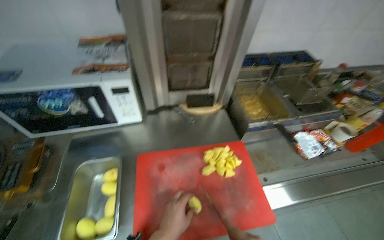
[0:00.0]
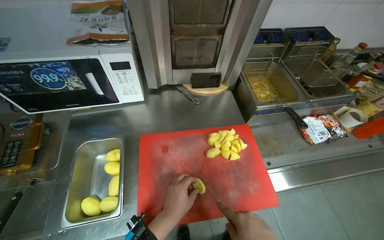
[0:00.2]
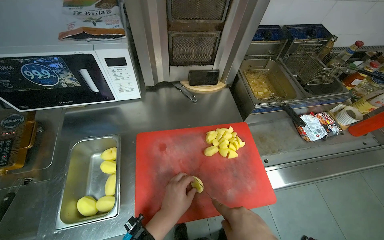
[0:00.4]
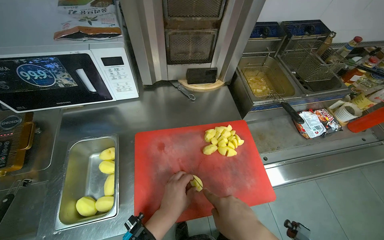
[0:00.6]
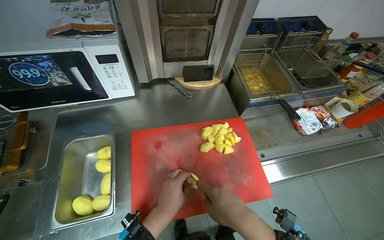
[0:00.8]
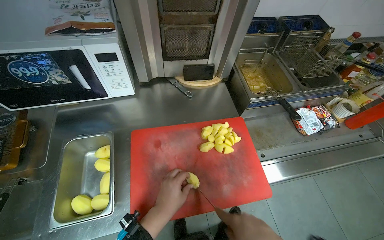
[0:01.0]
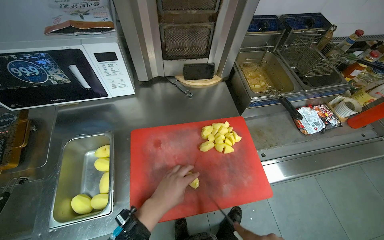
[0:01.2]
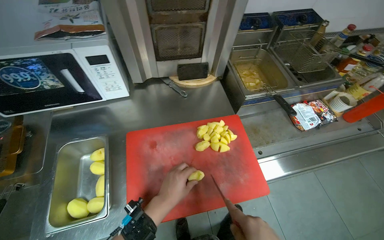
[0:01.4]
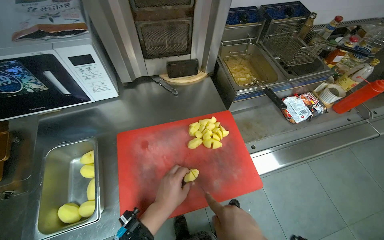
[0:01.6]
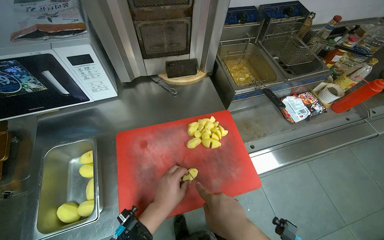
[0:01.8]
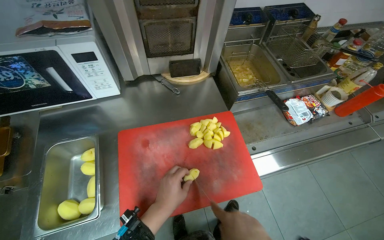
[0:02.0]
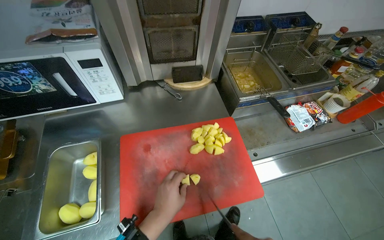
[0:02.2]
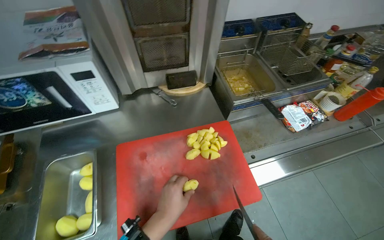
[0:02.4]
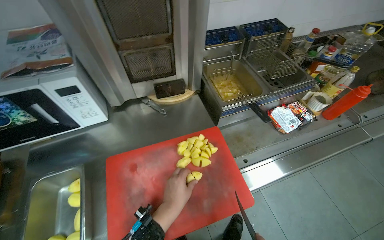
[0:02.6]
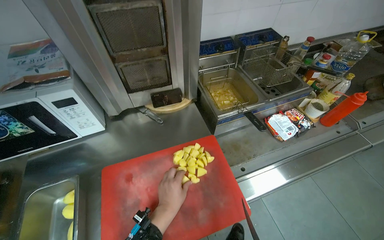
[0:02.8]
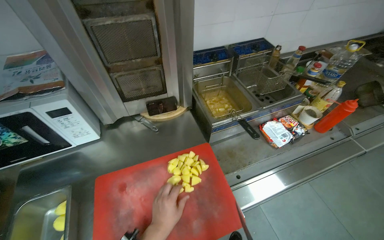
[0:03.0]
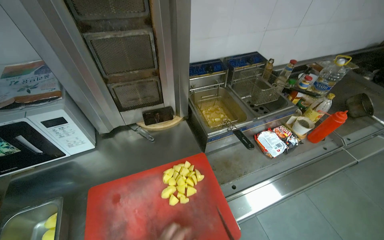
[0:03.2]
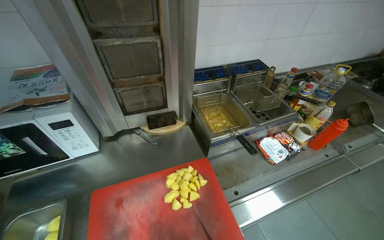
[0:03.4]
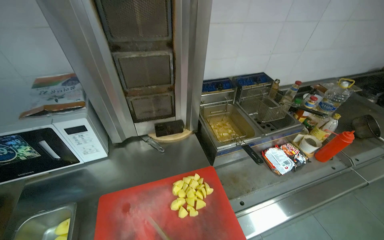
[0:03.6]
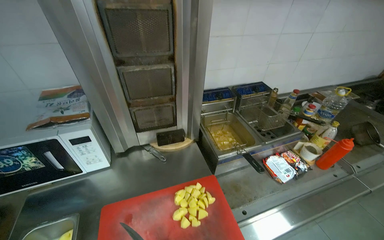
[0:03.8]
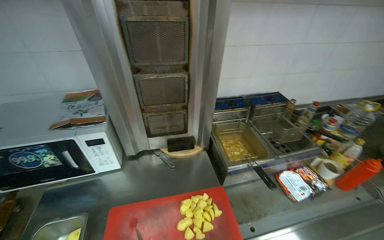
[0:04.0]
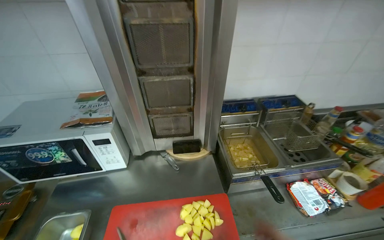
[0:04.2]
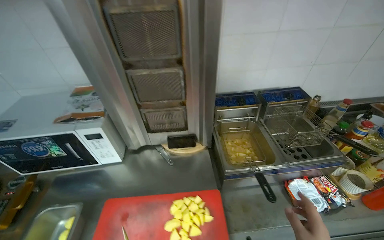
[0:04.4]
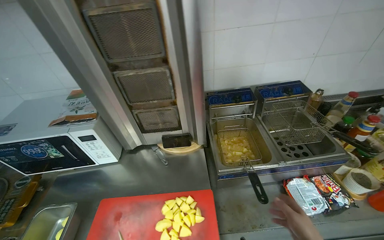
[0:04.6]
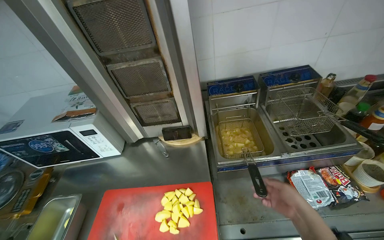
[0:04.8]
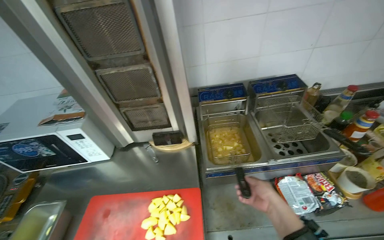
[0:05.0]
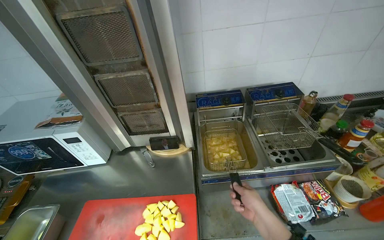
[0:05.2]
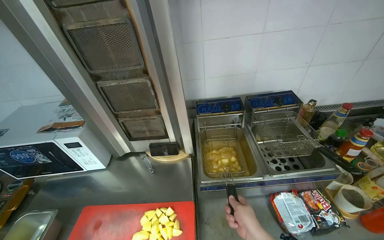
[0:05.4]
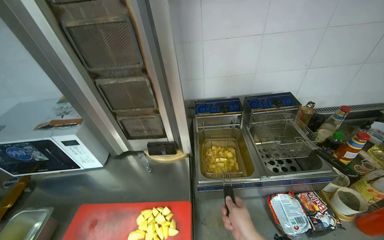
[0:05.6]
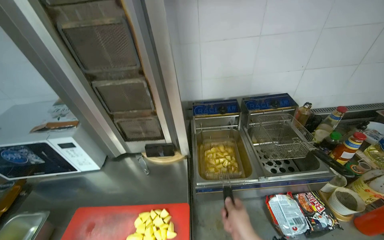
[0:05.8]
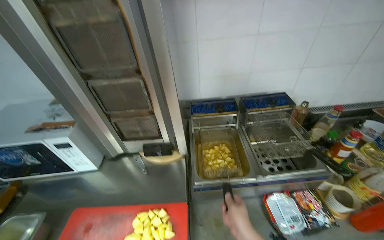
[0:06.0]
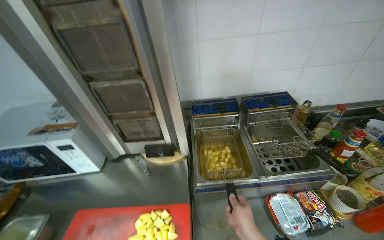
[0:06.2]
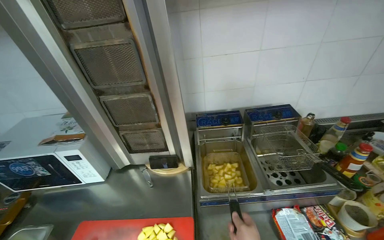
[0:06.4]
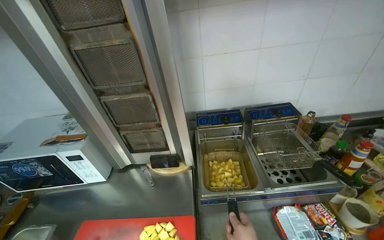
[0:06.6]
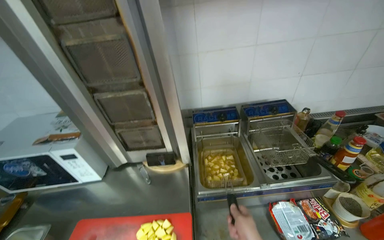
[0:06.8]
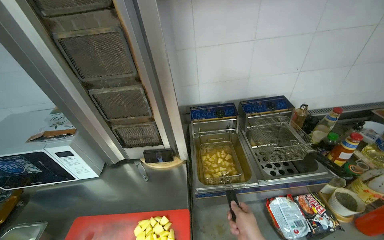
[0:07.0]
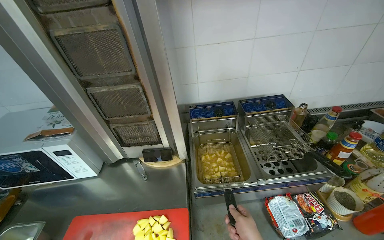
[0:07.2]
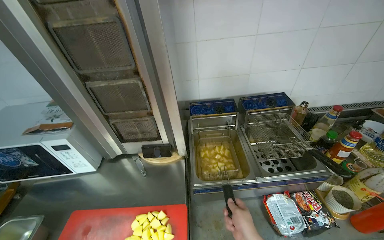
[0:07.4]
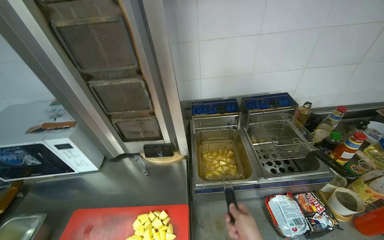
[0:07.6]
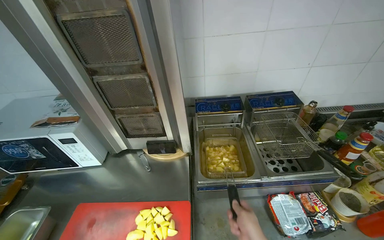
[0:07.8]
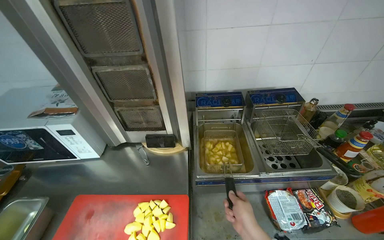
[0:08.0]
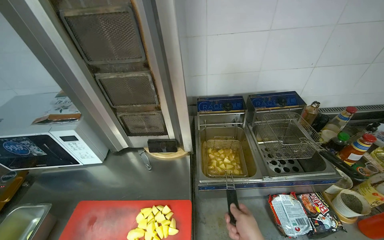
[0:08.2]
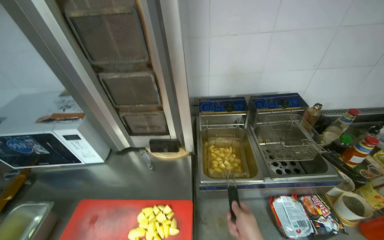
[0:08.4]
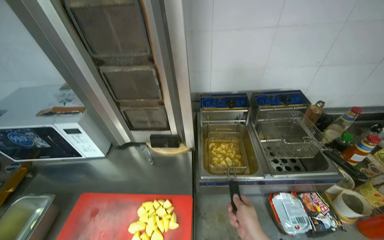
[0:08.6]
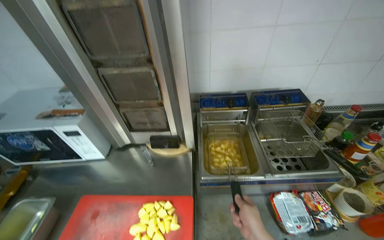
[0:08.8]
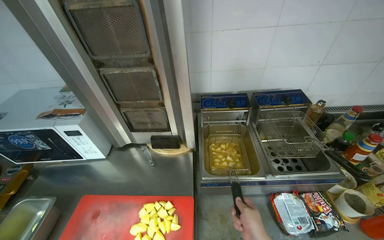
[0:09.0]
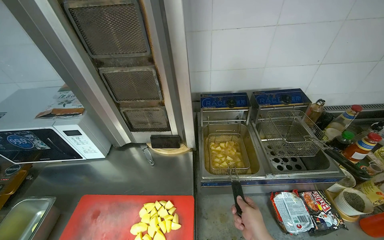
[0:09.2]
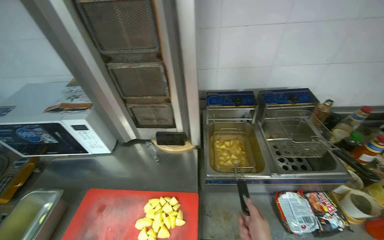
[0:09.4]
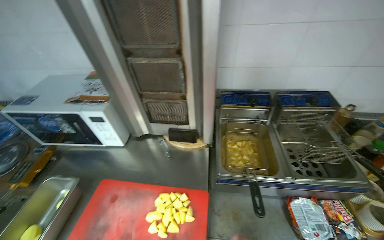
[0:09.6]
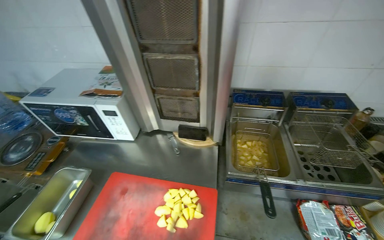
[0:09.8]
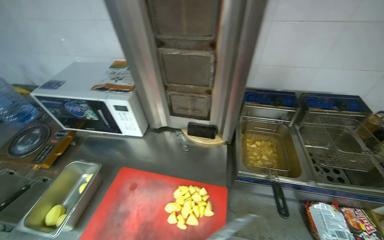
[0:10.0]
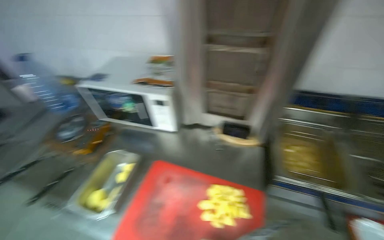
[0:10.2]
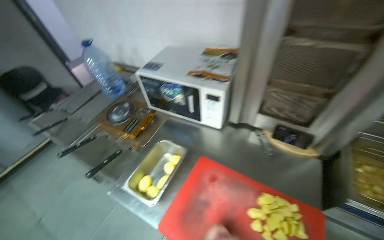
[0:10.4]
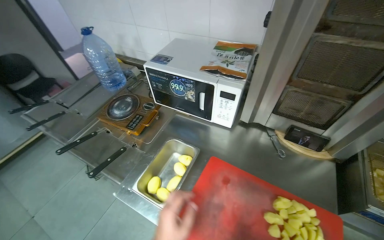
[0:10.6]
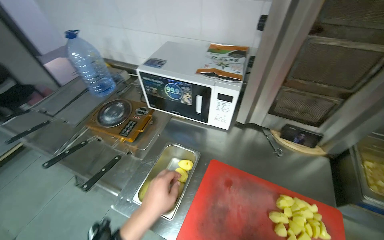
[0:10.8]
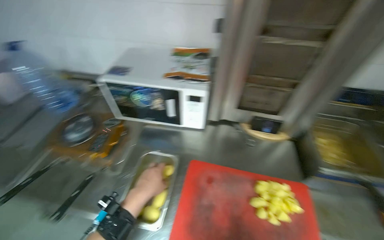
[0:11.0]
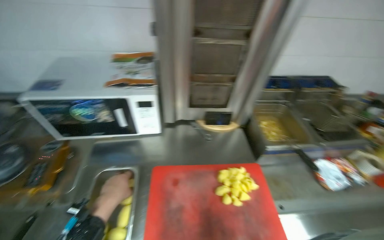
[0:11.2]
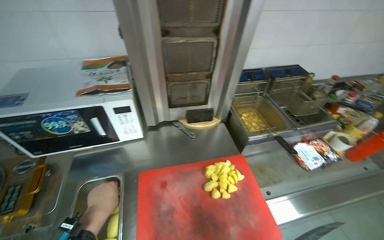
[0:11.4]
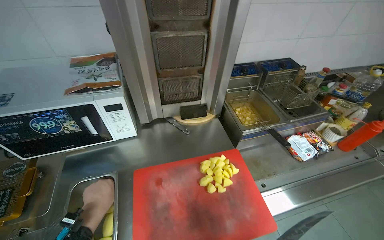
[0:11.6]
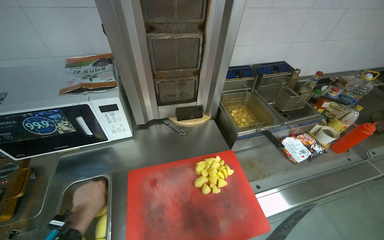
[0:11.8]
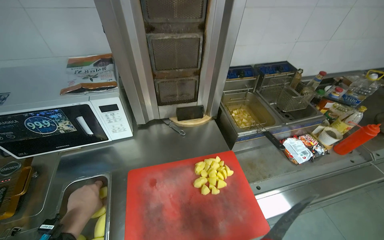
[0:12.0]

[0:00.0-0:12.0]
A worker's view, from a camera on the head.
Job: preparing food.
The whole recording: Cutting potatoes on board. The worker chops potatoes into pieces on a red cutting board.
0:09.0 to 0:10.4: The wearer looks some 30 degrees further to the left.
0:10.4 to 0:12.0: The head rotates roughly 45 degrees to the right.

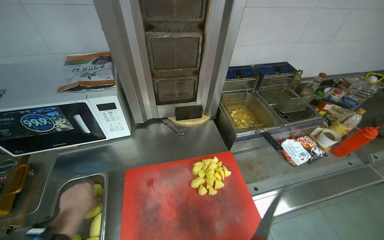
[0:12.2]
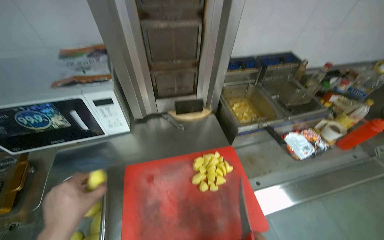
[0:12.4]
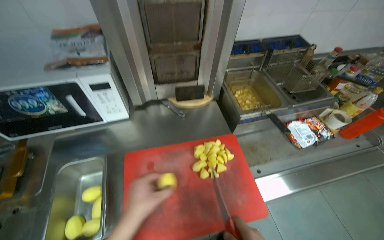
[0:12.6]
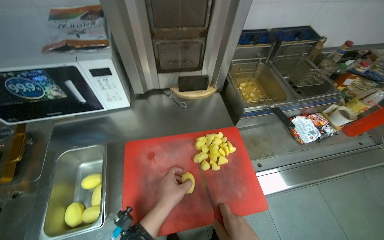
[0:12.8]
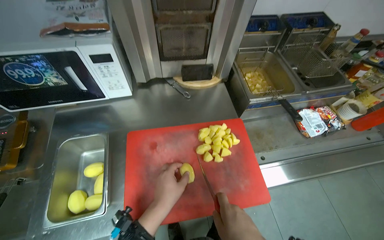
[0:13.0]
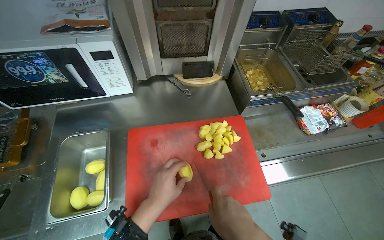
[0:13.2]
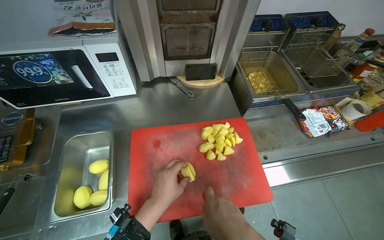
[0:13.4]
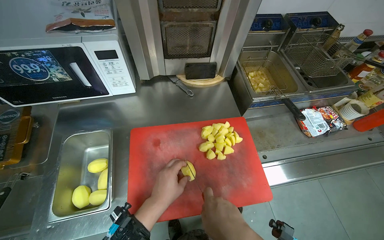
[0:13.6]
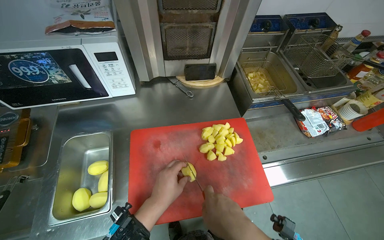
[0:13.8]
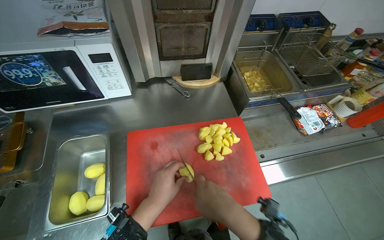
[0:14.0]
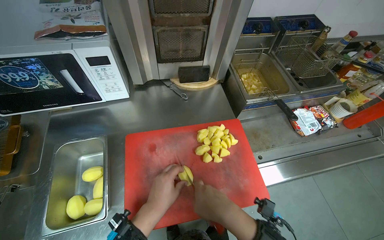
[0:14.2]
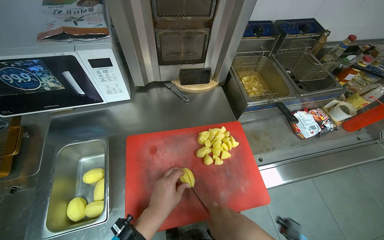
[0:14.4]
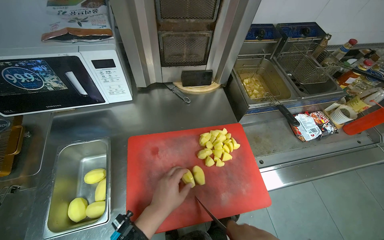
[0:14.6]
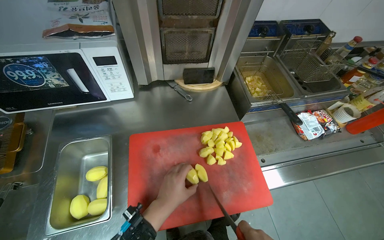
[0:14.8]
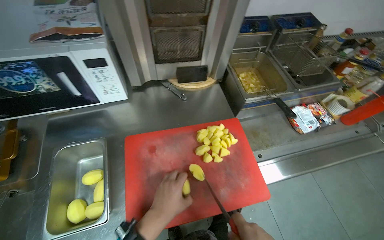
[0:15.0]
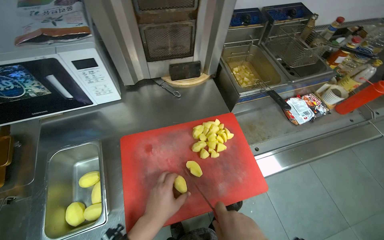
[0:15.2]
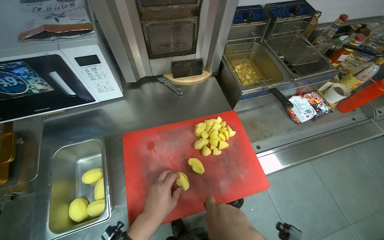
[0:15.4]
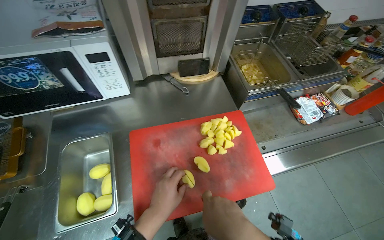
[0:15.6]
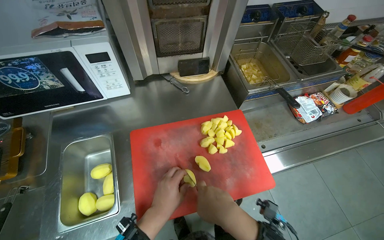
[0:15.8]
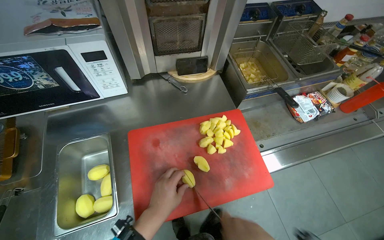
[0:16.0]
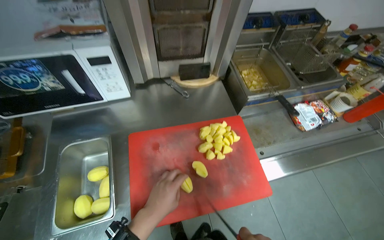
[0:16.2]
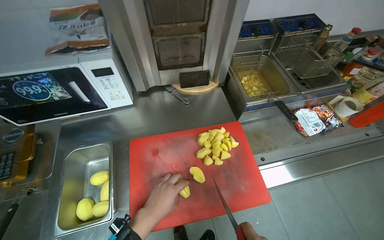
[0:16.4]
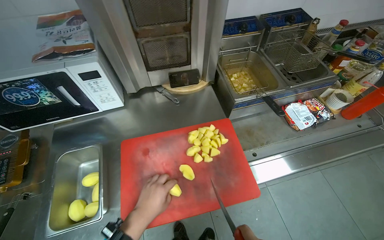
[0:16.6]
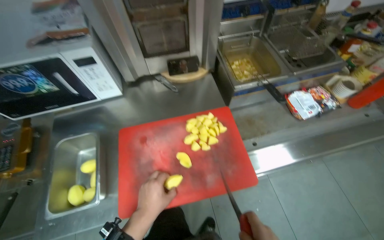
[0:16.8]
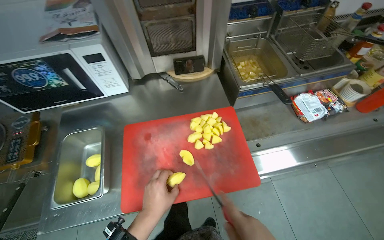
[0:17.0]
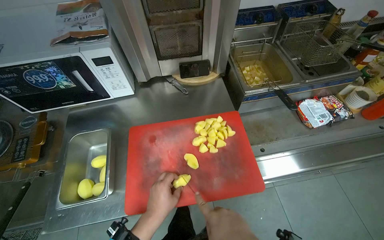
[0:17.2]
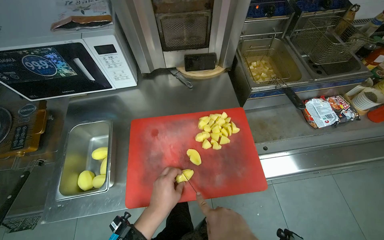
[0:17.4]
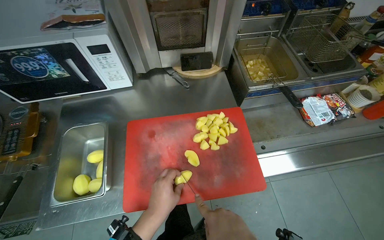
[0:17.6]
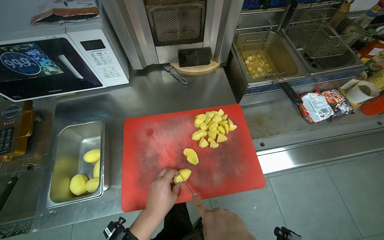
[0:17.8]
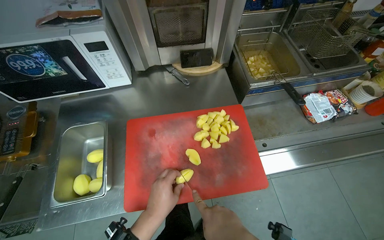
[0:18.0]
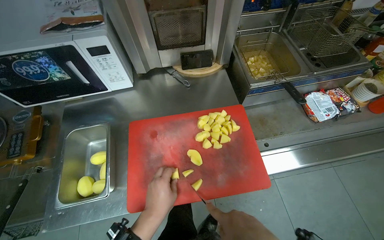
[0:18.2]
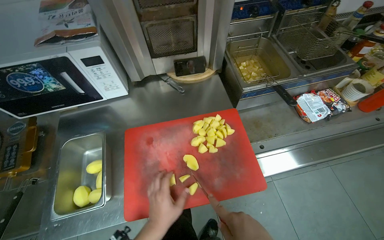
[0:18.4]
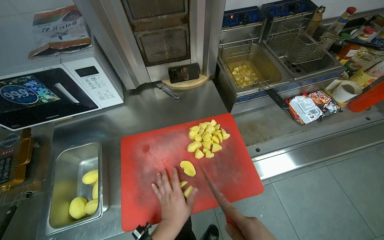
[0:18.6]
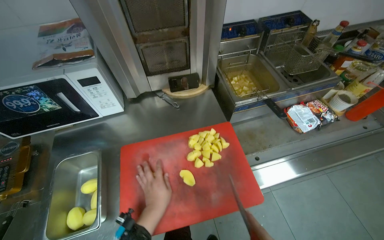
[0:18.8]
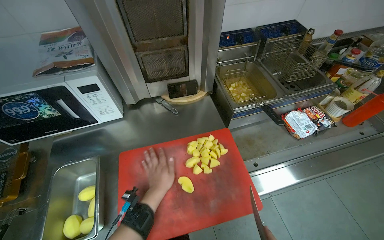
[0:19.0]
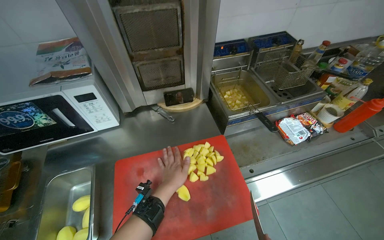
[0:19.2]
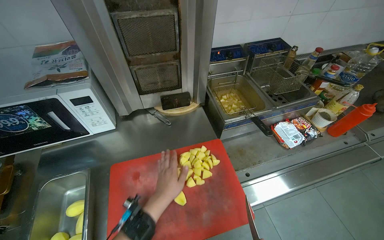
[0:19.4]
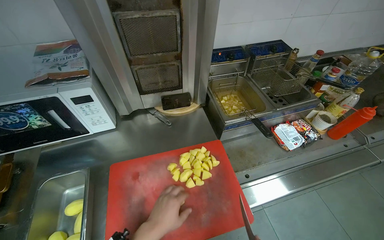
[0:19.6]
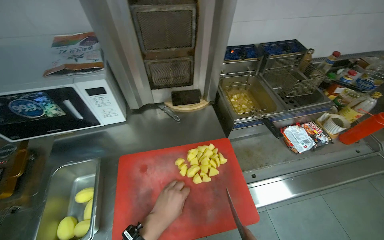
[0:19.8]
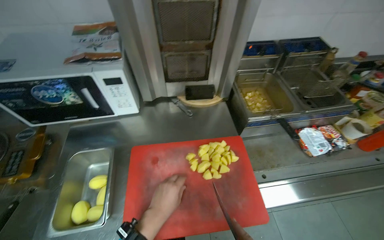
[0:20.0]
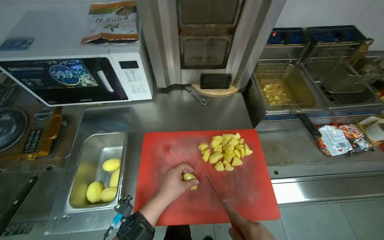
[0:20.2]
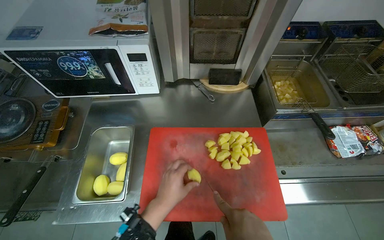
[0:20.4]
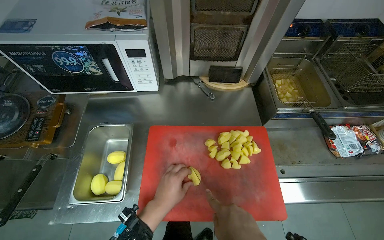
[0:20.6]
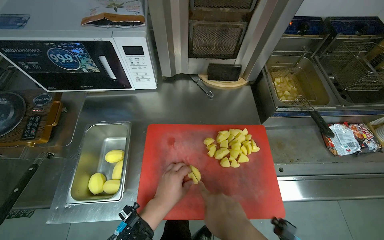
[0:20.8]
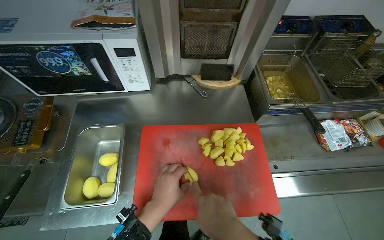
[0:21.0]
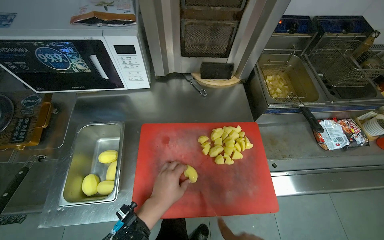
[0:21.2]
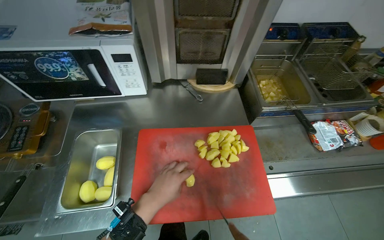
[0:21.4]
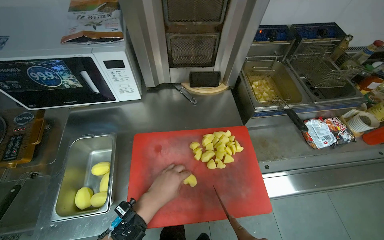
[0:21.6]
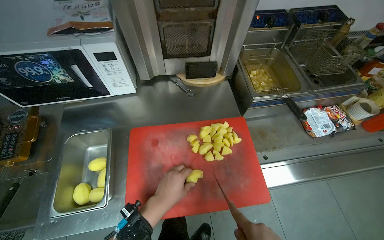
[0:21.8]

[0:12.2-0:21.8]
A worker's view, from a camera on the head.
Job: preparing food.
The whole recording: Cutting potatoes on board. The worker chops potatoes into pieces on a red cutting board.
0:12.2 to 0:13.8: The view tips downward by approximately 15 degrees. The left hand heads to the right, covering roughly 20 cm.
